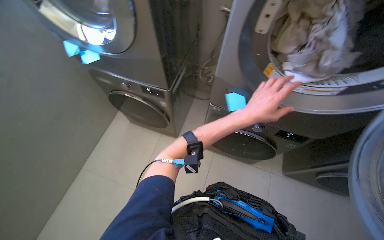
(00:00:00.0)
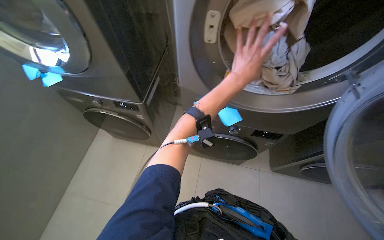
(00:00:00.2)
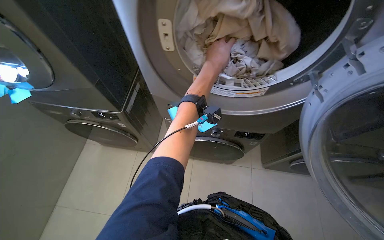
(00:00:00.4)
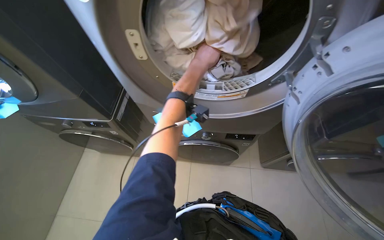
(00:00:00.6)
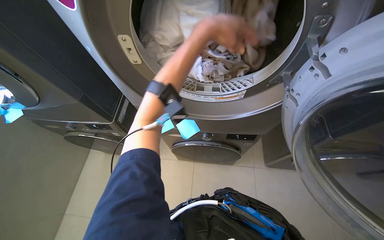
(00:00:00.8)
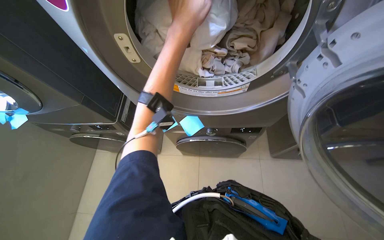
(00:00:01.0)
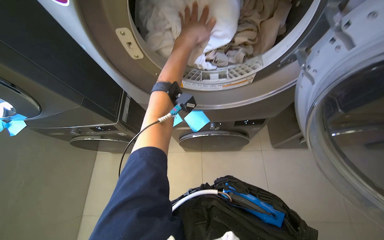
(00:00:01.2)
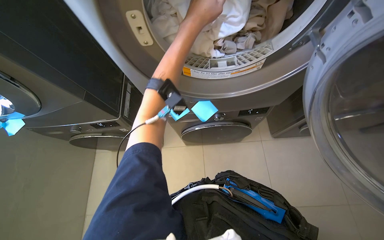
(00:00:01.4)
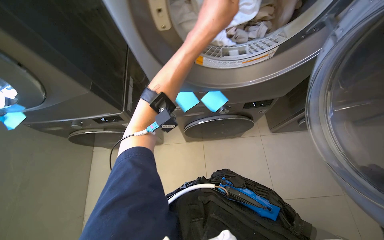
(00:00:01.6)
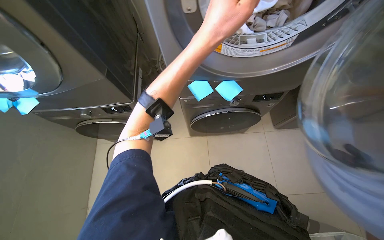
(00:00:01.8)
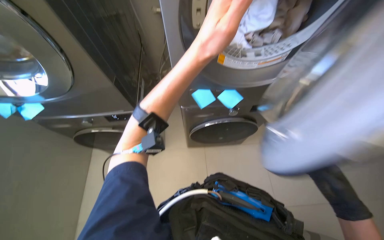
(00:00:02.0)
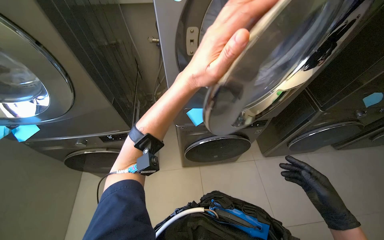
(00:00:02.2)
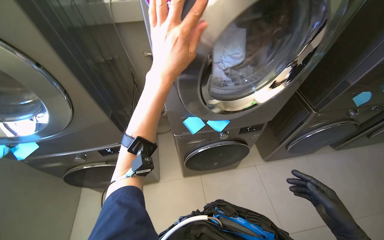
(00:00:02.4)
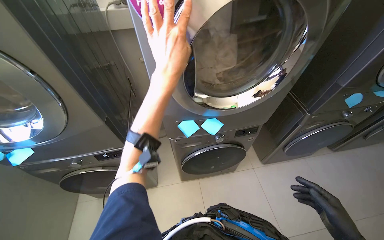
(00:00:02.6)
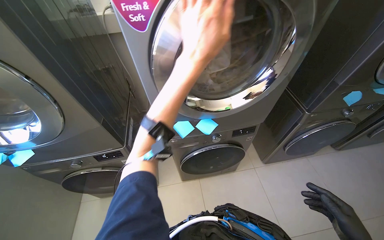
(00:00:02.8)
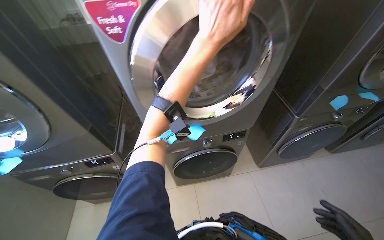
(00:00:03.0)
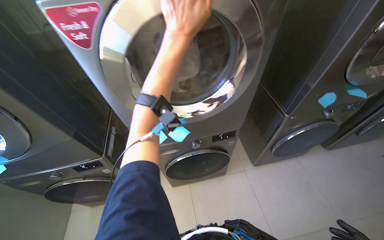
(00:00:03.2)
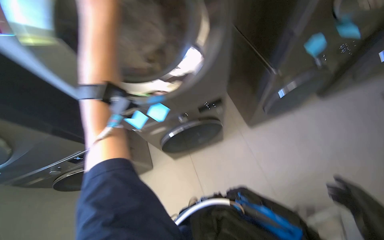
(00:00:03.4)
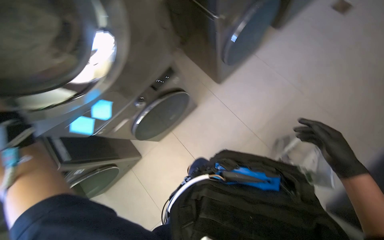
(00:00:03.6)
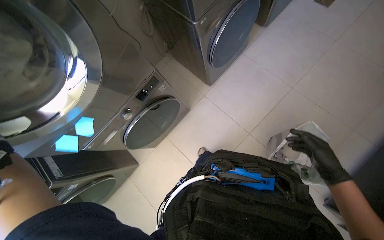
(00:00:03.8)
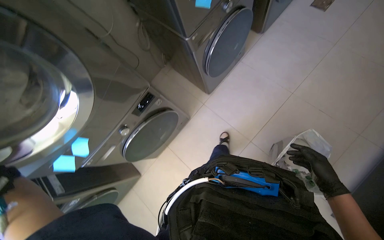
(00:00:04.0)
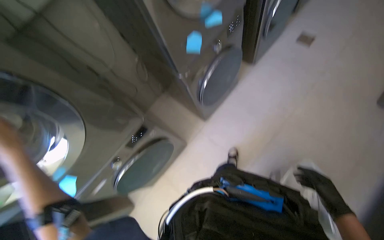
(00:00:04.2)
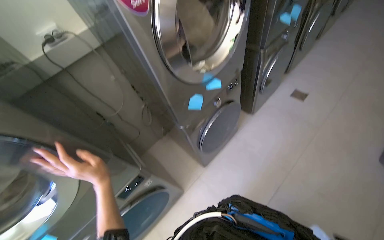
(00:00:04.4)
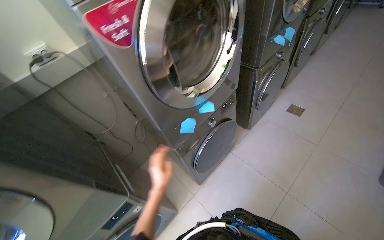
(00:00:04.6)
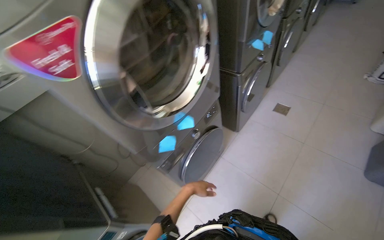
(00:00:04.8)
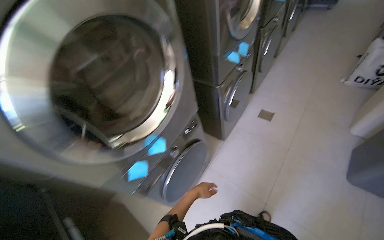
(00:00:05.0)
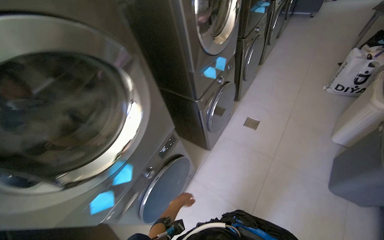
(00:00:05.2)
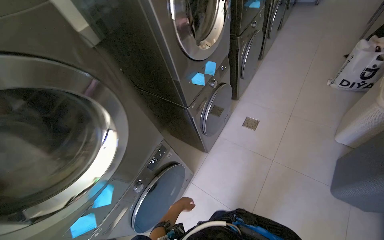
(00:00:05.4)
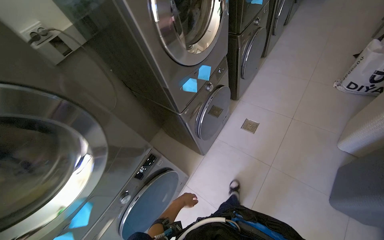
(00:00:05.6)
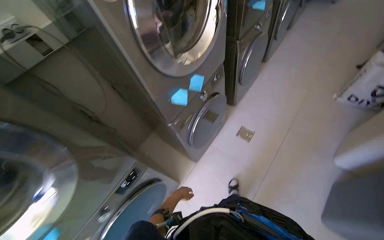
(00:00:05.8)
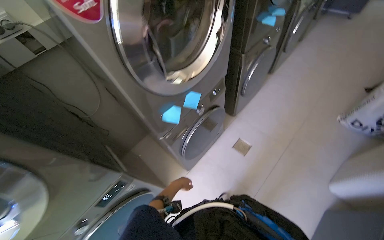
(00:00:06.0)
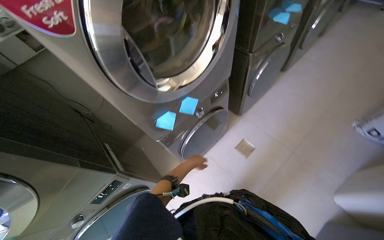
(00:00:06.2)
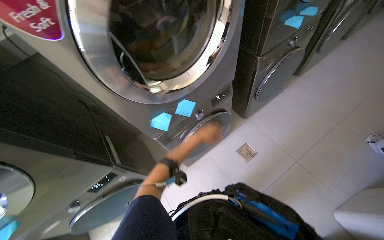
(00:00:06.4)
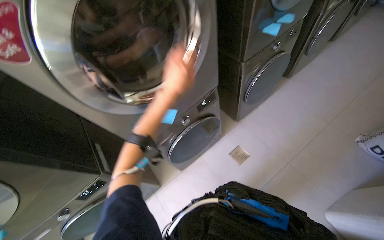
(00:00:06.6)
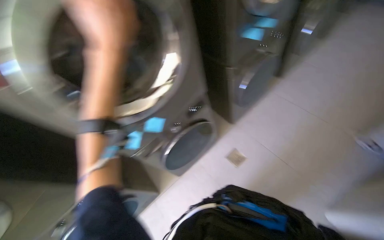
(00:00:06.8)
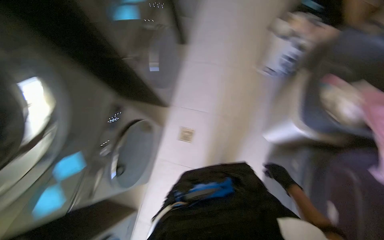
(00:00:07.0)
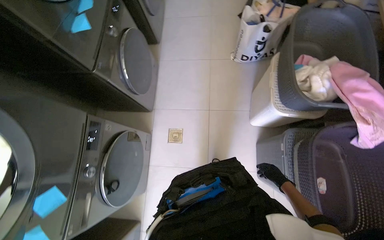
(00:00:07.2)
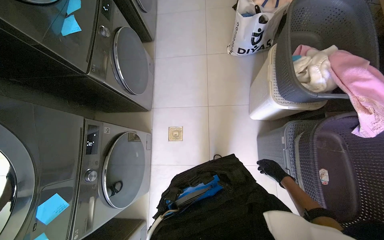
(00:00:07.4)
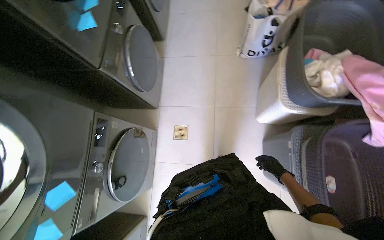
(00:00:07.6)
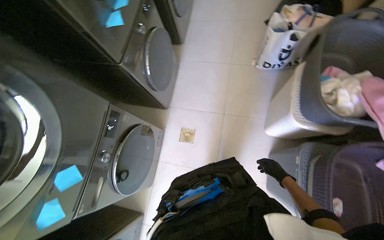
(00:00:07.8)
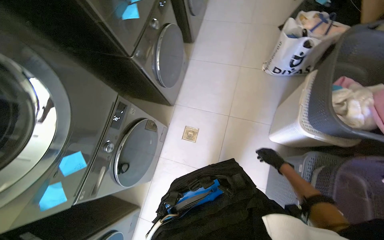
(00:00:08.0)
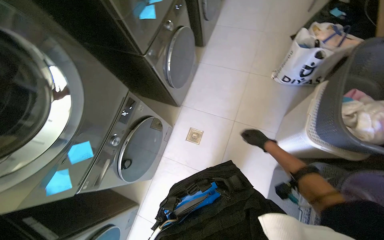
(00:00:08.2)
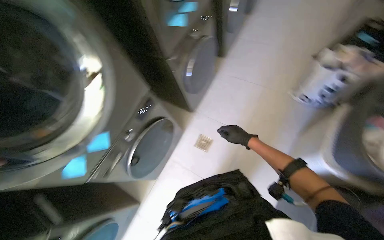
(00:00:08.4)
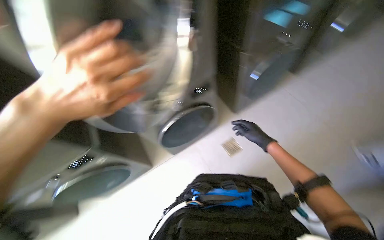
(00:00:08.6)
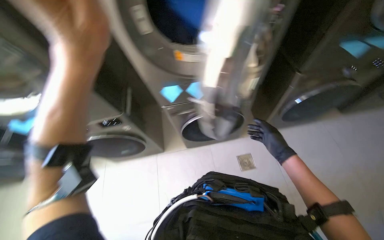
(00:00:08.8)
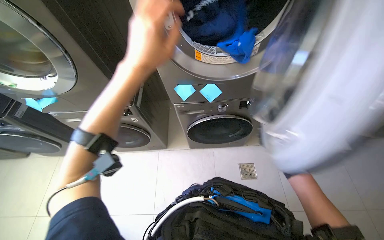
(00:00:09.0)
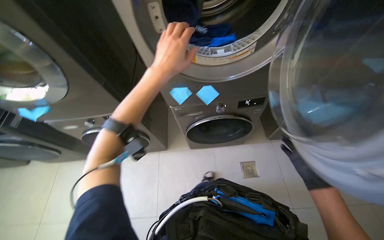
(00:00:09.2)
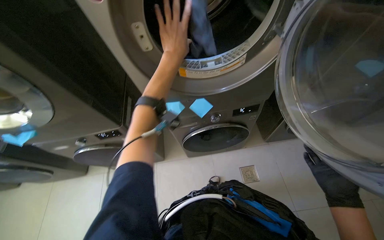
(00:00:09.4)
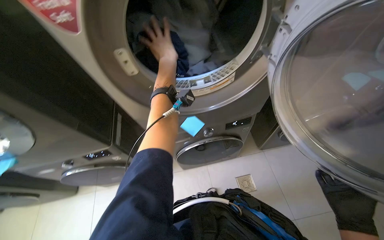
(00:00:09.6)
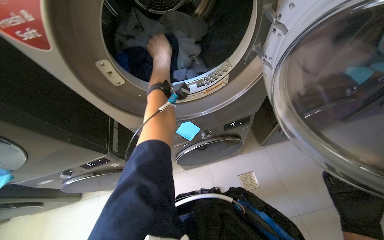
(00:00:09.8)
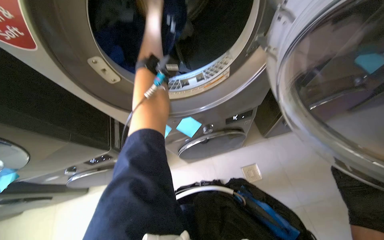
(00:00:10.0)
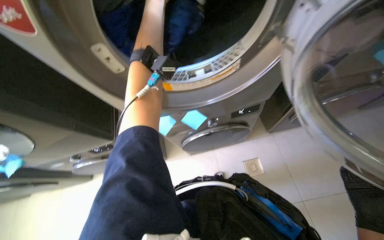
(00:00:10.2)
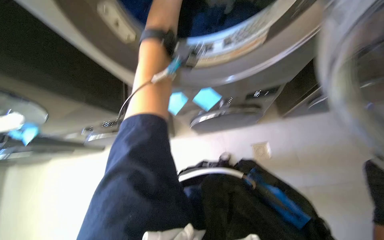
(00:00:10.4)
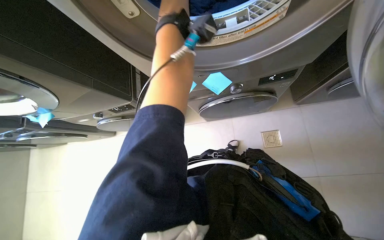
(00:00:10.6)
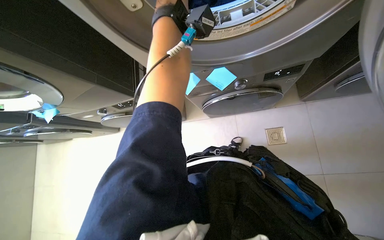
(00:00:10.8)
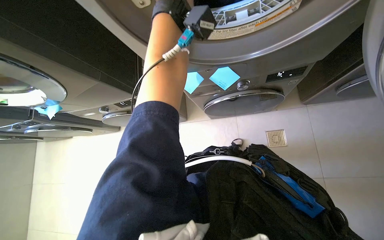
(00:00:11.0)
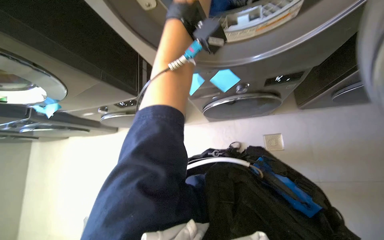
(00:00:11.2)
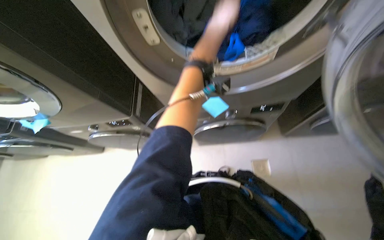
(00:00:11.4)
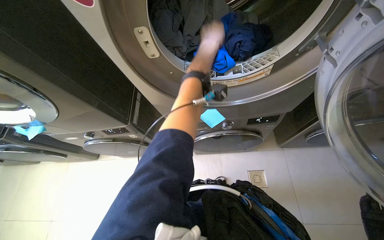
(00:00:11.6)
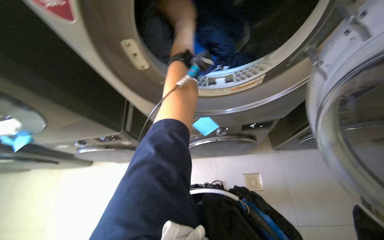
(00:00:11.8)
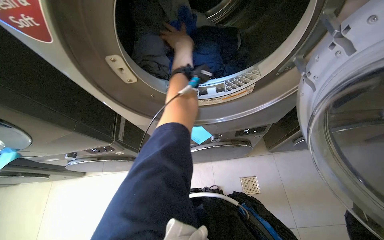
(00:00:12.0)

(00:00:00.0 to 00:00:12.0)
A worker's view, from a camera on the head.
Job: managing laundry.
The whole recording: Managing laundry machines. The worker loads and unloads clothes from multiple laundry machines.
00:00:00.0 - 00:00:01.6: The left hand shifts about 20 cm up the picture.
00:00:01.6 - 00:00:03.0: The view tilts about 20 degrees upward.
00:00:03.0 - 00:00:04.4: The wearer moves about 40 cm. The scene rotates counterclockwise by roughly 35 degrees.
00:00:04.4 - 00:00:06.0: The head travels roughly 90 cm.
00:00:06.0 - 00:00:07.6: The head travels some 50 cm. The head turns to the right by roughly 40 degrees. The view tilts about 15 degrees downward.
00:00:07.6 - 00:00:09.0: The wearer's head swings some 75 degrees to the left.

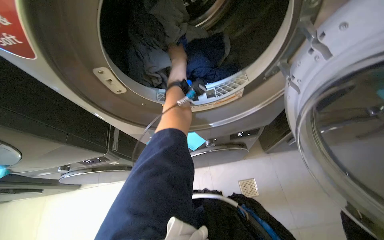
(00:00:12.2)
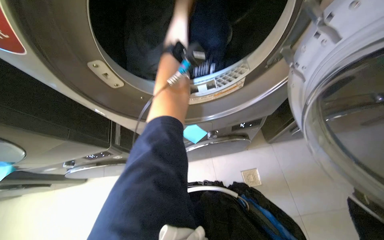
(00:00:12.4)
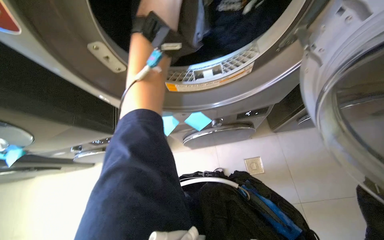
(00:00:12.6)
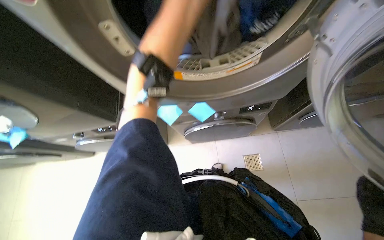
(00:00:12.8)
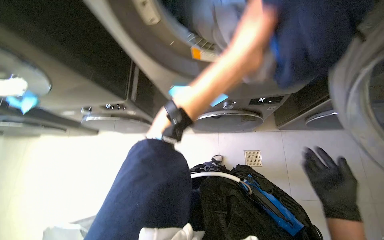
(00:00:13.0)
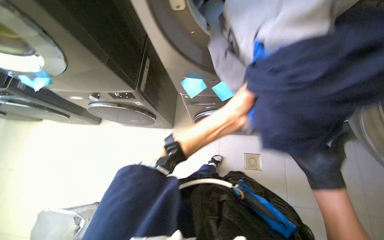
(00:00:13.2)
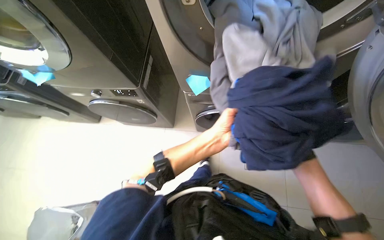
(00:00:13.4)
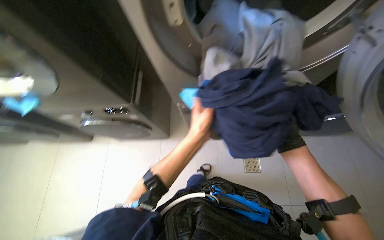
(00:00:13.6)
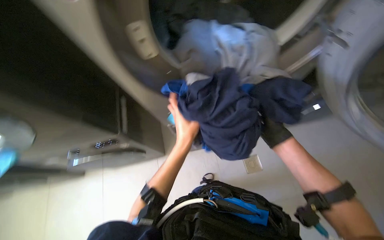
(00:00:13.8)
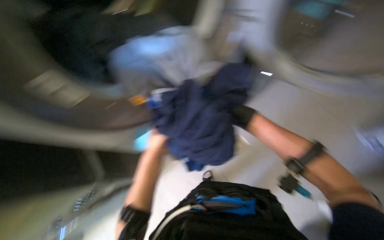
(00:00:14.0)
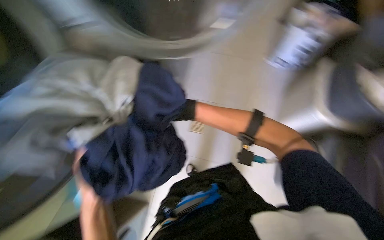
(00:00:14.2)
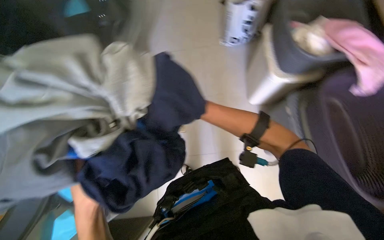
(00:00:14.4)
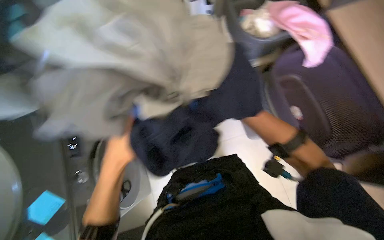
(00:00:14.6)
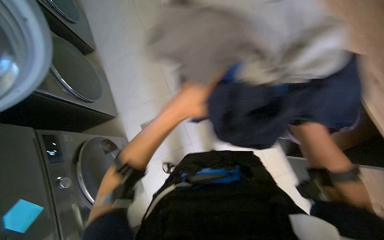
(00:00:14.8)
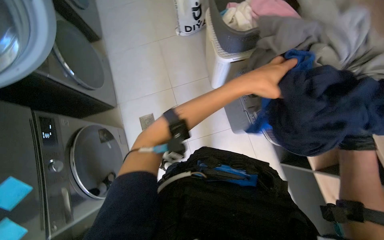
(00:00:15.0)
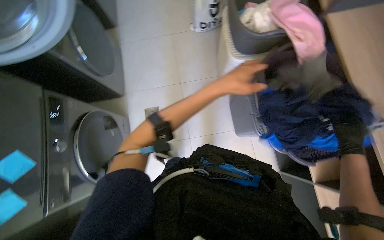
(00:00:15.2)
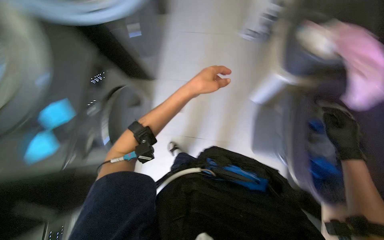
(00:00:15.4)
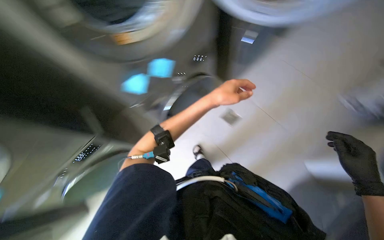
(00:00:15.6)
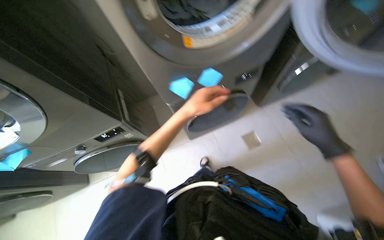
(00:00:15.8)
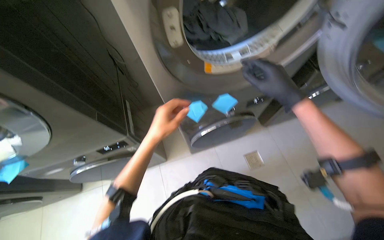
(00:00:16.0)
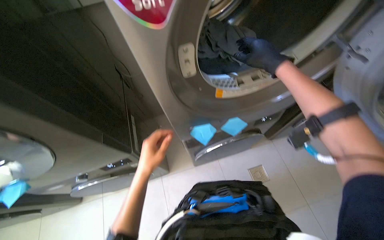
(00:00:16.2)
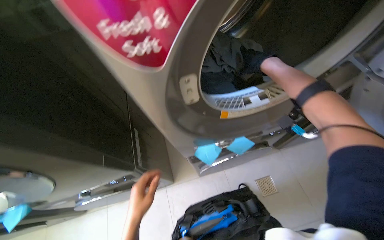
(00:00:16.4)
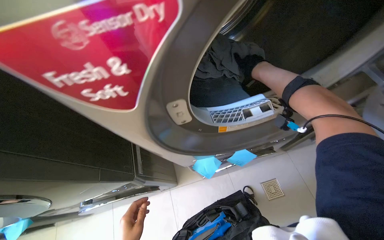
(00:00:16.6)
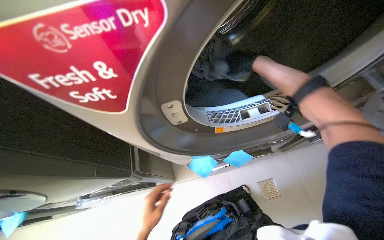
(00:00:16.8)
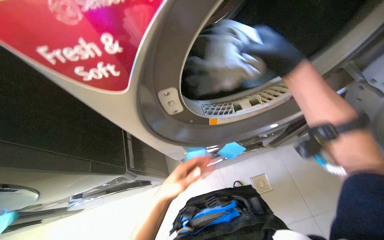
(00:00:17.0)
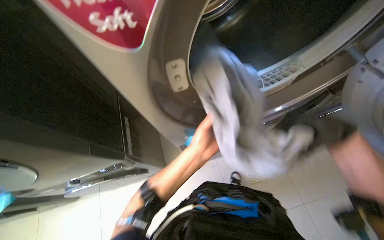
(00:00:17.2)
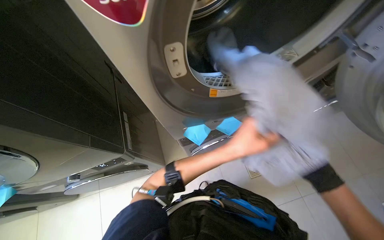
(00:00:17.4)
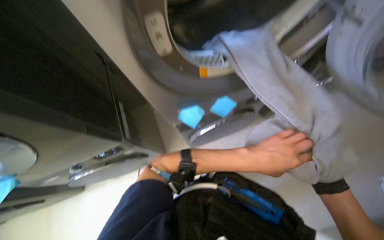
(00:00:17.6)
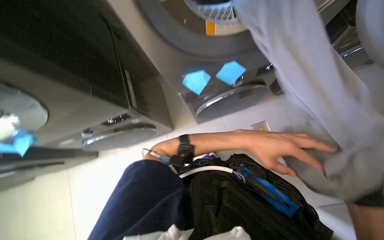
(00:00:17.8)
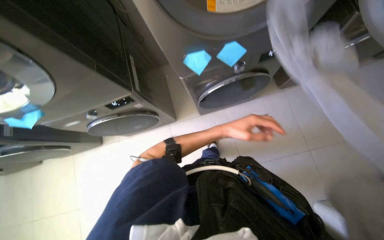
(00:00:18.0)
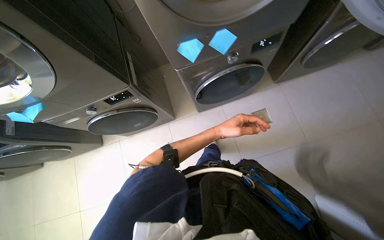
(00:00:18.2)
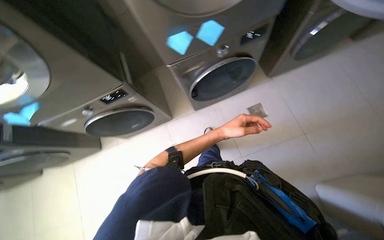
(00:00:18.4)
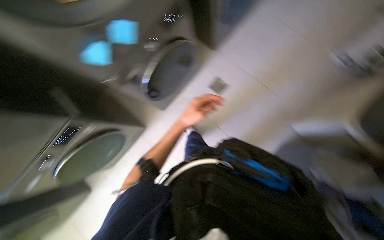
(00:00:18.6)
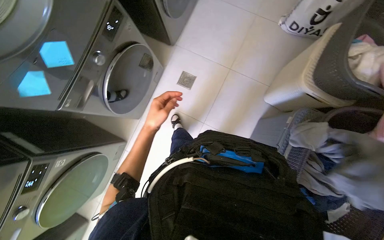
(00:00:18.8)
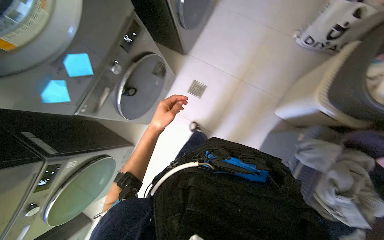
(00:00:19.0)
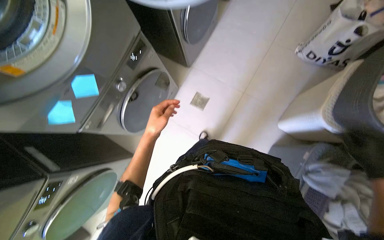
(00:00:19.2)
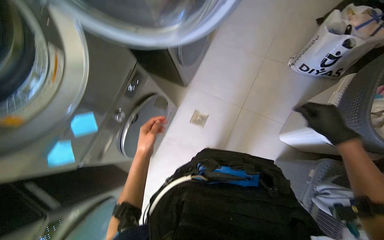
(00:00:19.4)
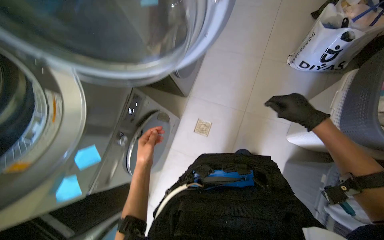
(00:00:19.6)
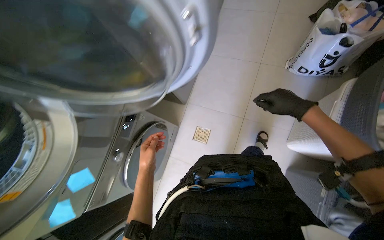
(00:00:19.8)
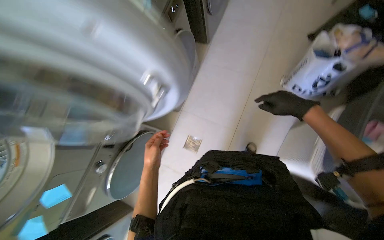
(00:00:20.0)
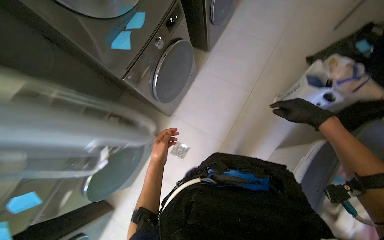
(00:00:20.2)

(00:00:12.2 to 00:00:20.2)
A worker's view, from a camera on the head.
Job: managing laundry.
The whole recording: Managing laundry machines. The worker loads and unloads clothes from multiple laundry machines.
00:00:15.4 - 00:00:17.0: The head rotates approximately 35 degrees to the left.
00:00:17.0 - 00:00:18.6: The wearer looks approximately 15 degrees further downward. The left hand travels to the right and back again, about 25 cm each way.
00:00:18.6 - 00:00:20.2: The camera travels roughly 50 cm.
